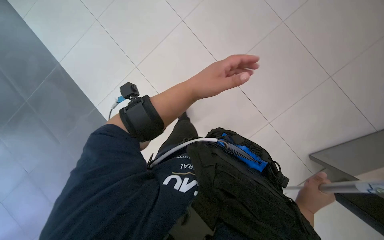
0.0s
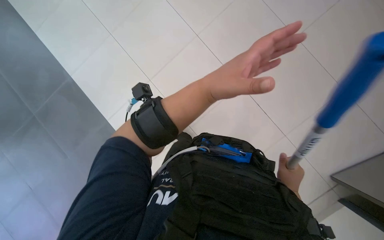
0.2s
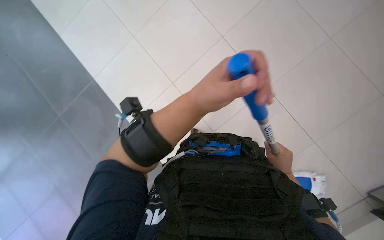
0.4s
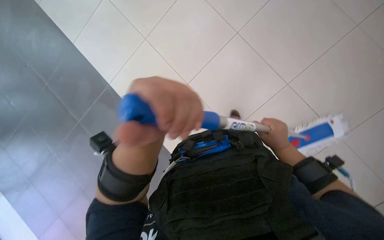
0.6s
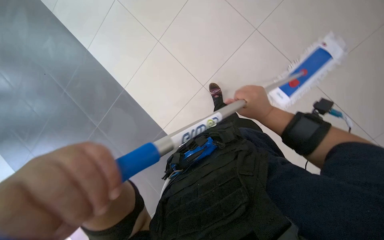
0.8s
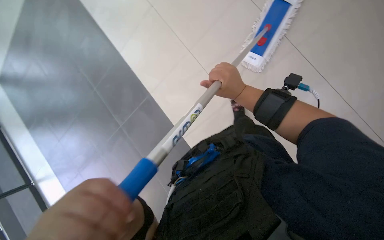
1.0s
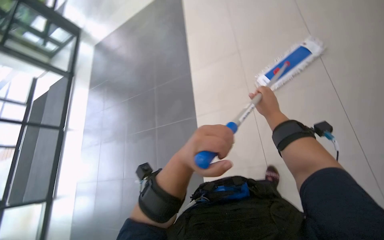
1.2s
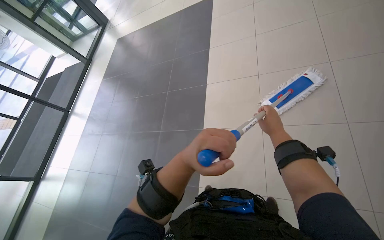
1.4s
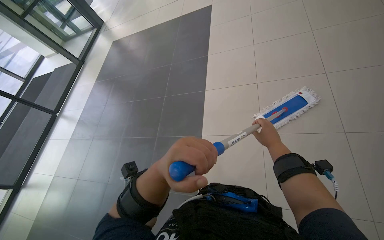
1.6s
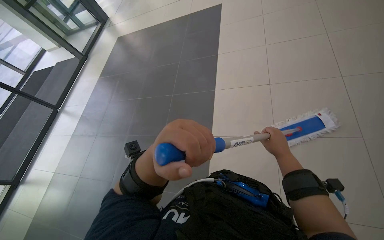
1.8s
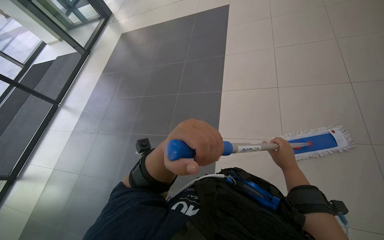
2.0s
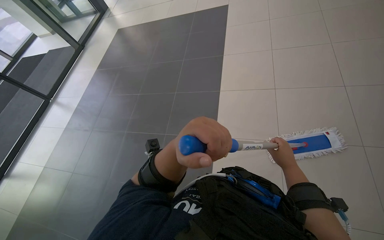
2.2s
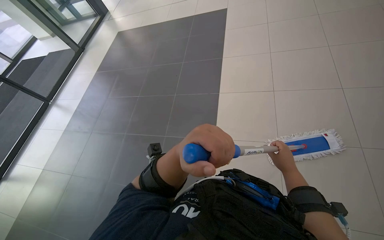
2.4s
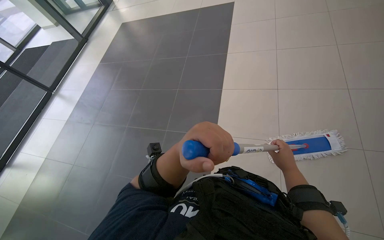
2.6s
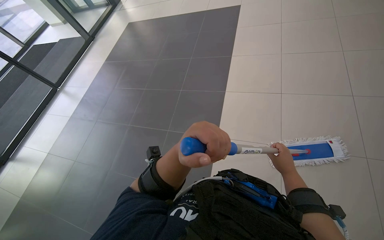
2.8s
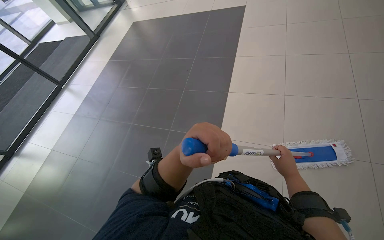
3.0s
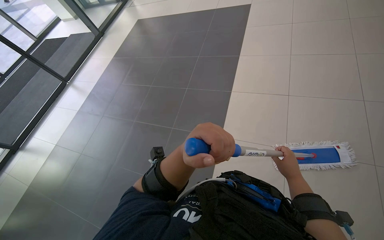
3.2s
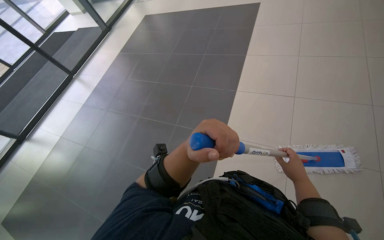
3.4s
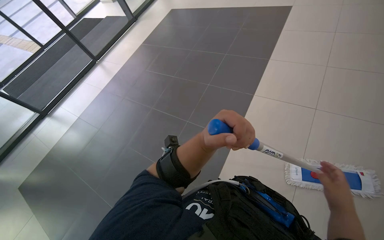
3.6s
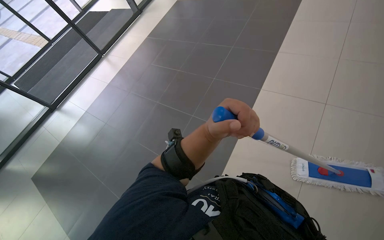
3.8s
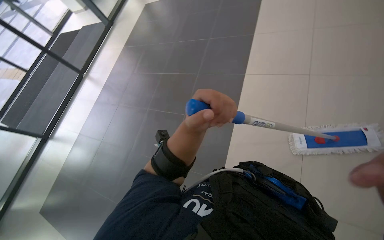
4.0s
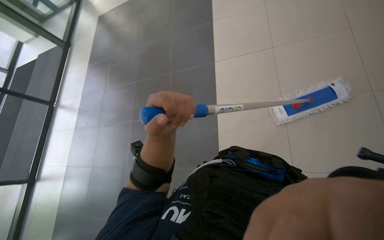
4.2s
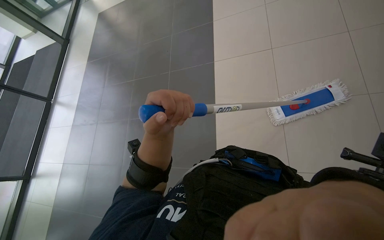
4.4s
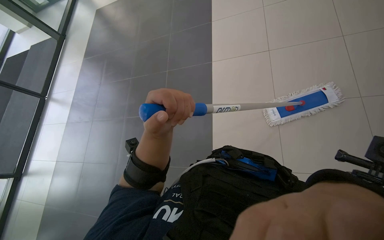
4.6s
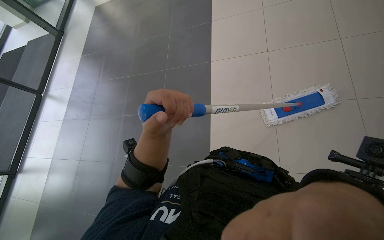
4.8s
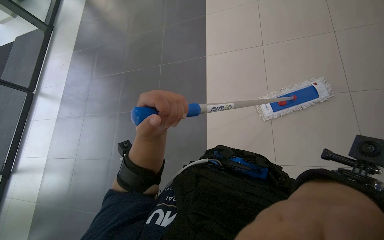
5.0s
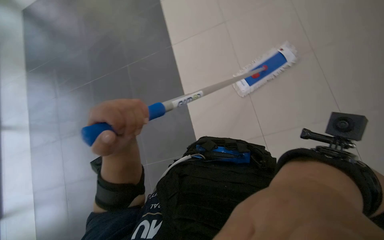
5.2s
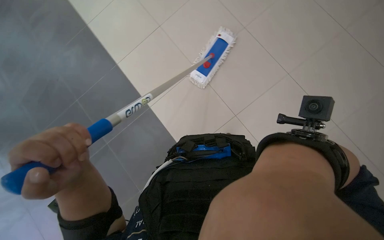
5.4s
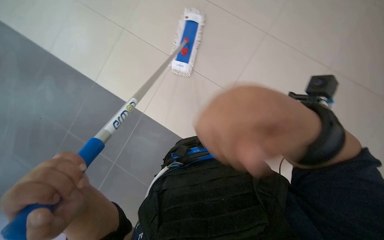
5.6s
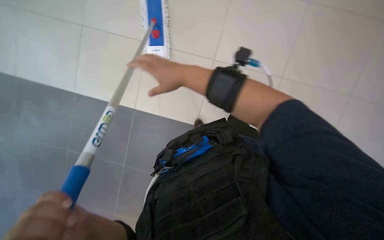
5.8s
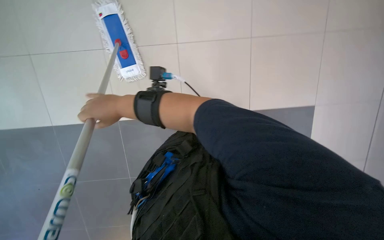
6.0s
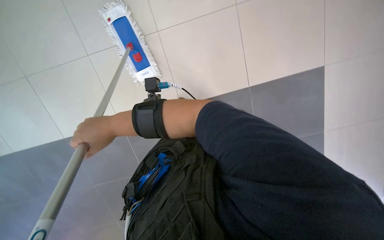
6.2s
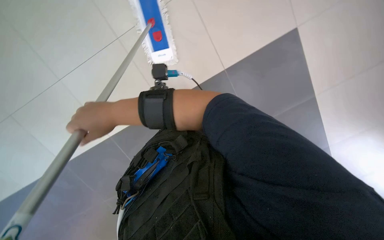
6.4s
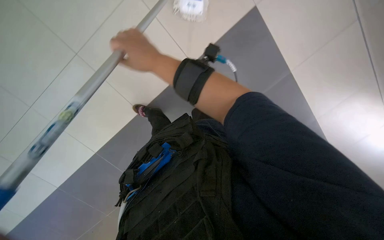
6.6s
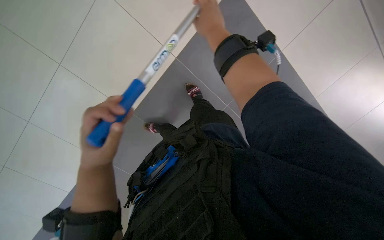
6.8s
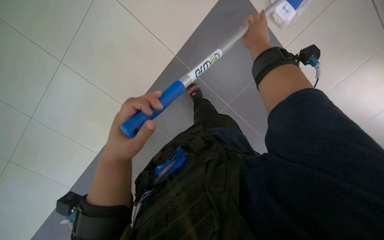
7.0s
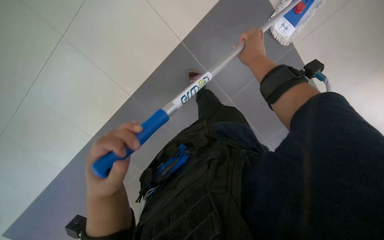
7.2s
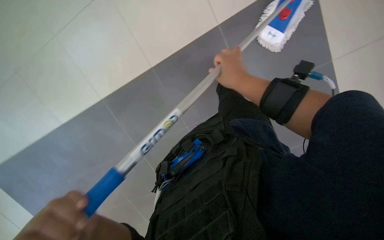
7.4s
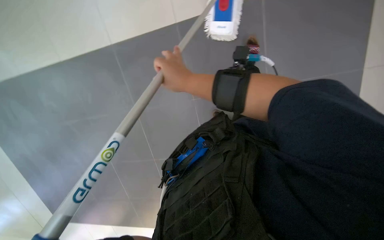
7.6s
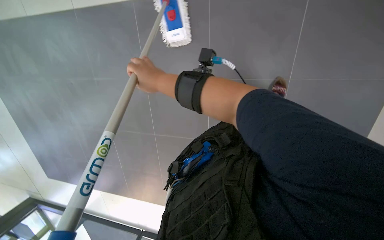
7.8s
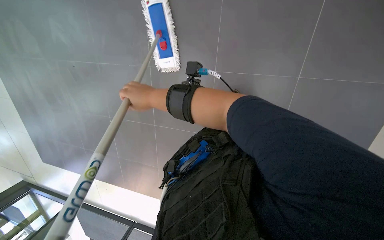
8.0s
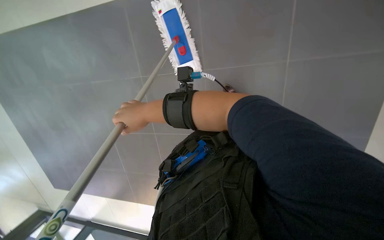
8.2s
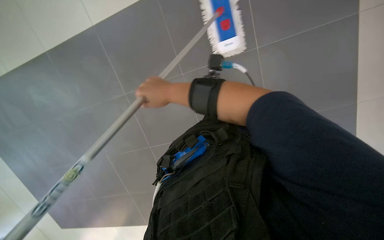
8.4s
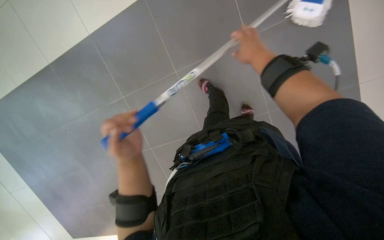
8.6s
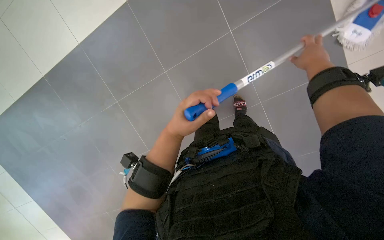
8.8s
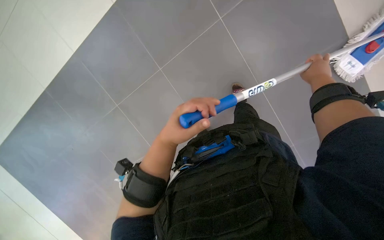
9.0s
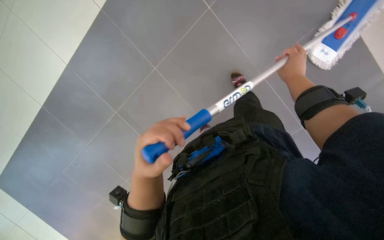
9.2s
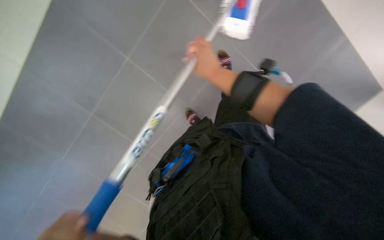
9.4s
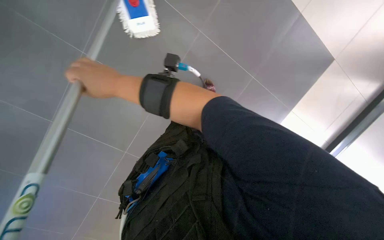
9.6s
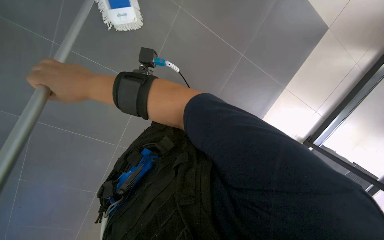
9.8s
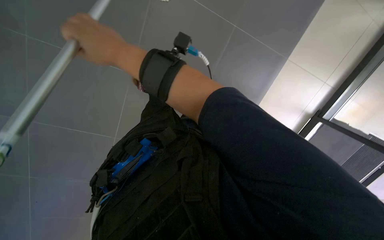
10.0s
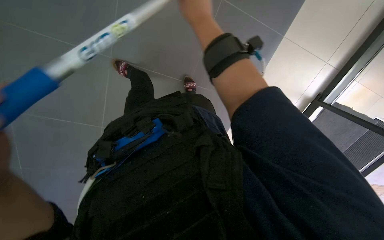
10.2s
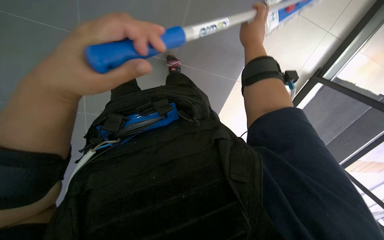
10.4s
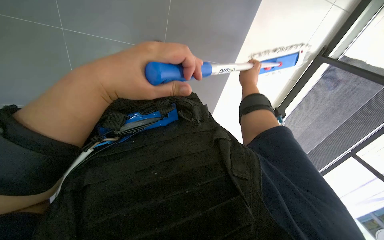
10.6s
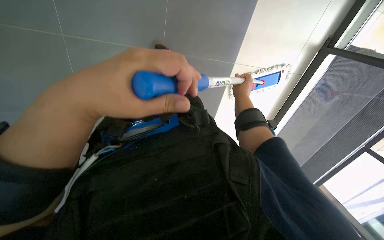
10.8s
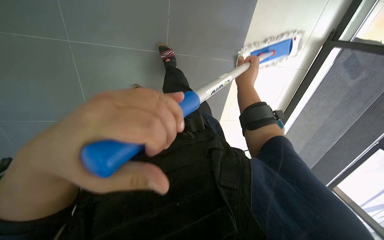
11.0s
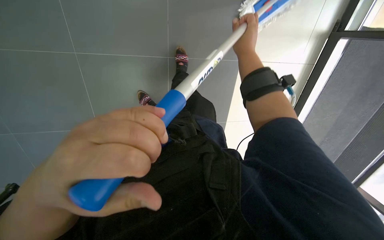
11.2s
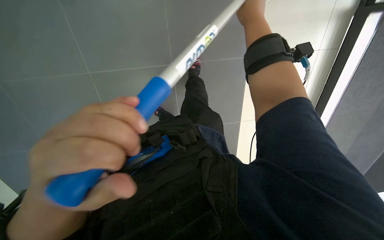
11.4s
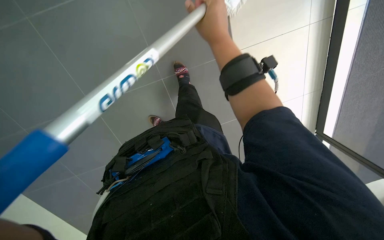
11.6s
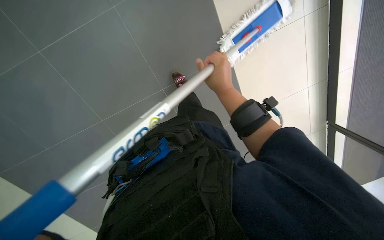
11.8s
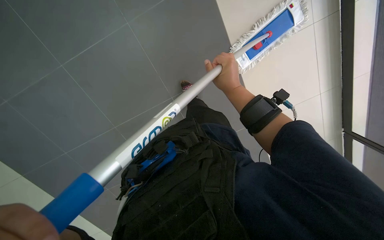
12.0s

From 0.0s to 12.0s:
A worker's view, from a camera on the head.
Job: mopping floor.
The whole recording: Mopping the floor. The worker wrings the mop head, attaches it to the handle, and mops the floor.
From 4.4s to 6.0s: The wearer's head swings approximately 80 degrees to the right. The view tips downward by roughly 20 degrees.
From 6.0s to 7.6s: The camera sweeps to the left, by some 20 degrees.
From 7.6s to 9.0s: The wearer looks roughly 20 degrees further downward.
From 9.0s to 10.4s: The view swings roughly 15 degrees to the right.
From 10.4s to 12.0s: The camera sweeps to the left, by about 15 degrees. The right hand goes up and down the picture, about 20 cm each way, reversing 2 times.

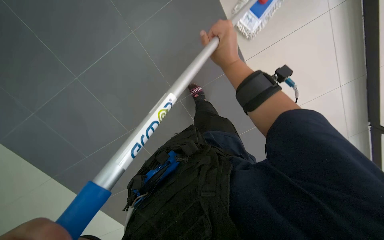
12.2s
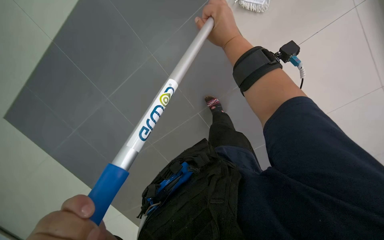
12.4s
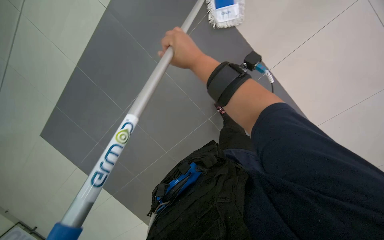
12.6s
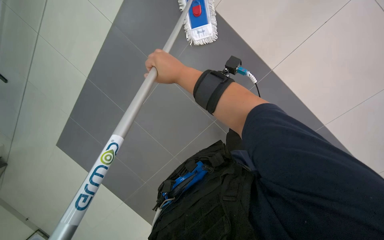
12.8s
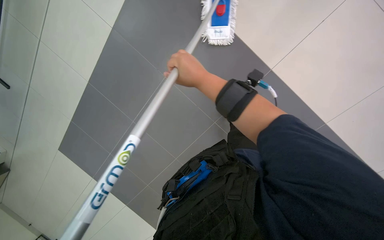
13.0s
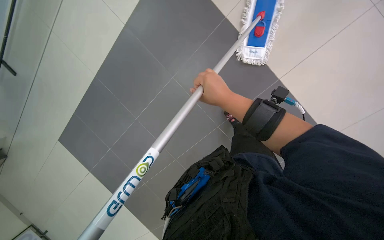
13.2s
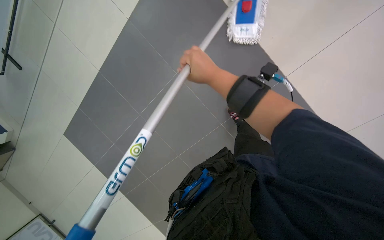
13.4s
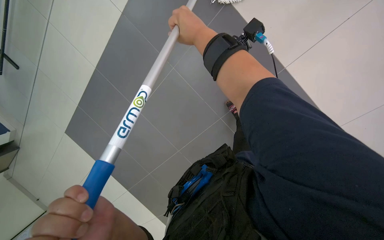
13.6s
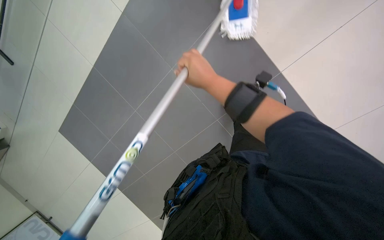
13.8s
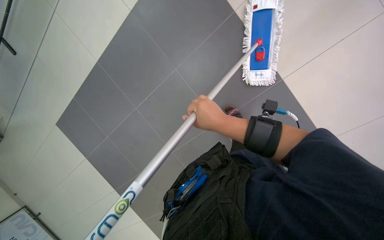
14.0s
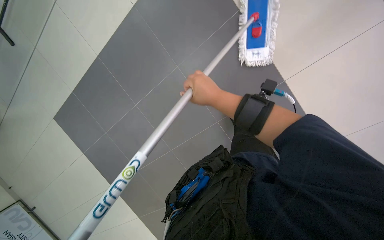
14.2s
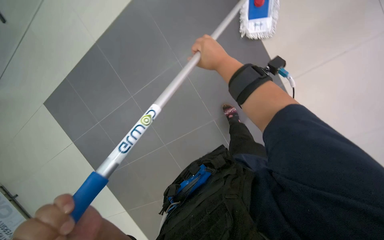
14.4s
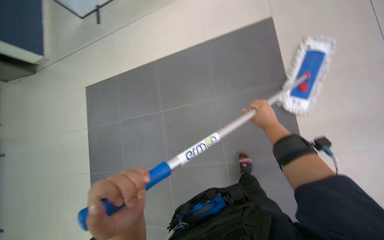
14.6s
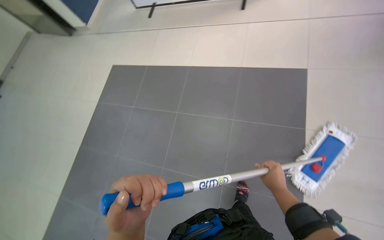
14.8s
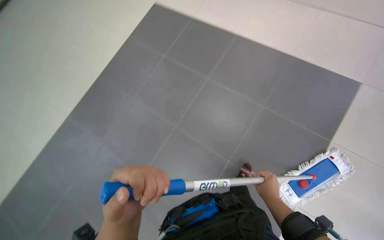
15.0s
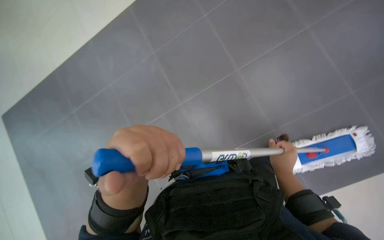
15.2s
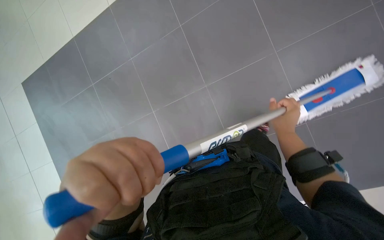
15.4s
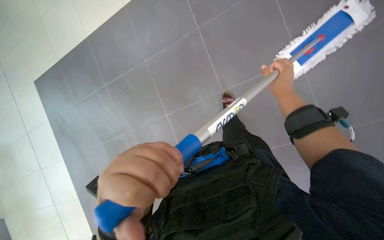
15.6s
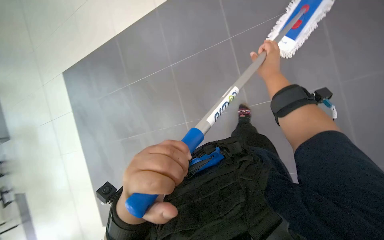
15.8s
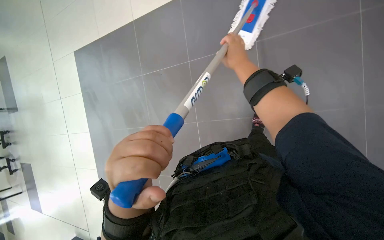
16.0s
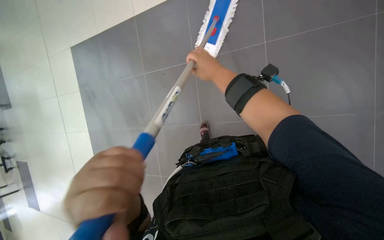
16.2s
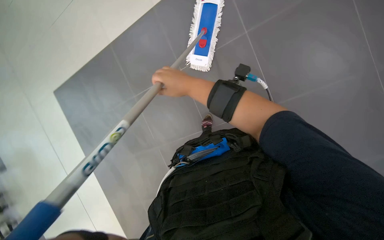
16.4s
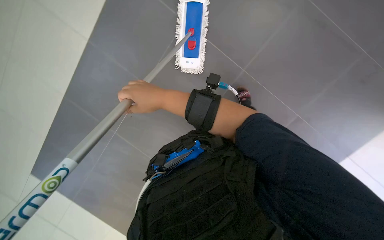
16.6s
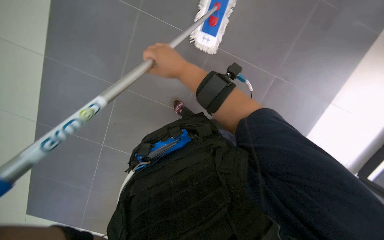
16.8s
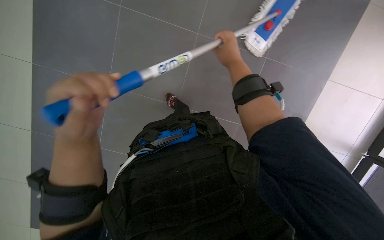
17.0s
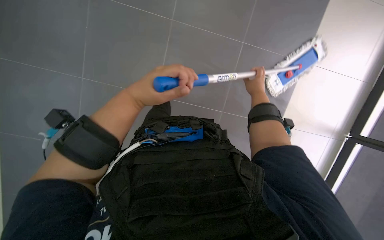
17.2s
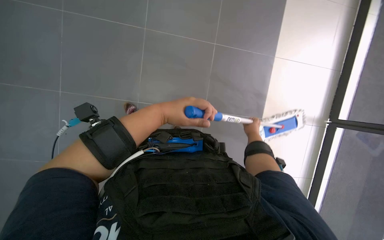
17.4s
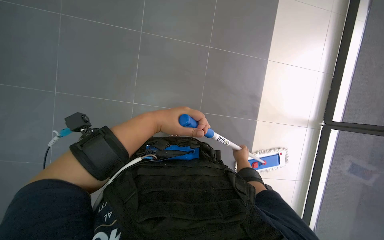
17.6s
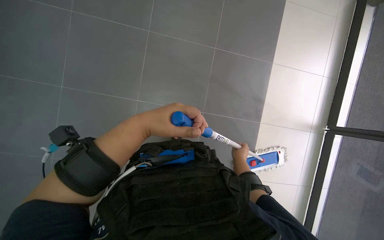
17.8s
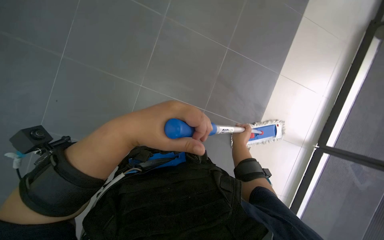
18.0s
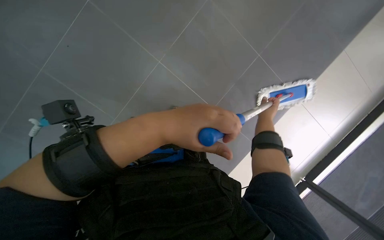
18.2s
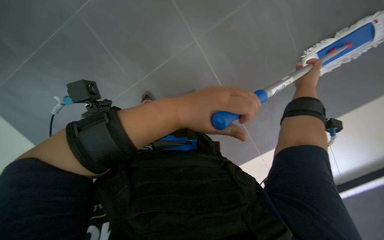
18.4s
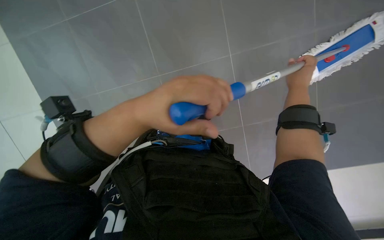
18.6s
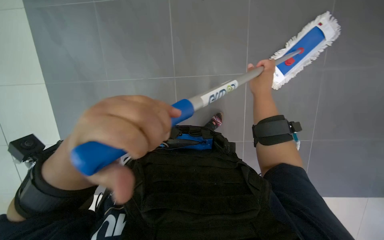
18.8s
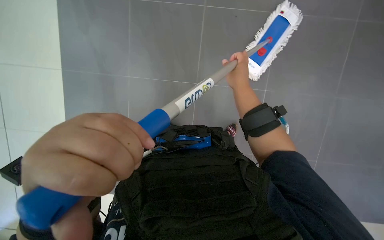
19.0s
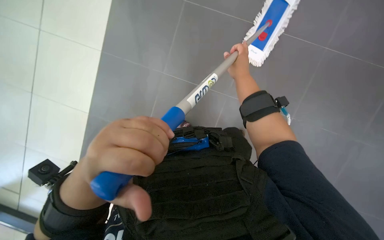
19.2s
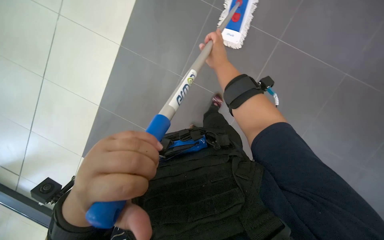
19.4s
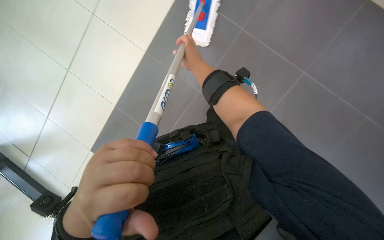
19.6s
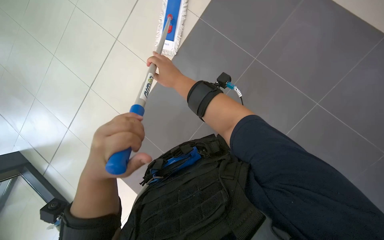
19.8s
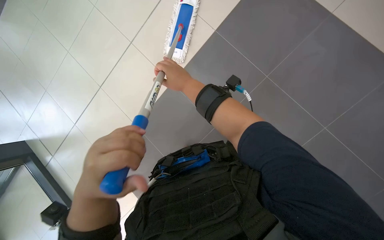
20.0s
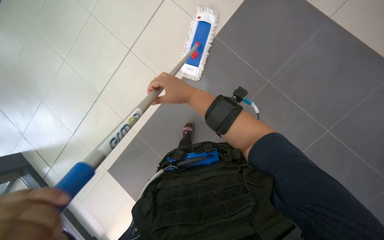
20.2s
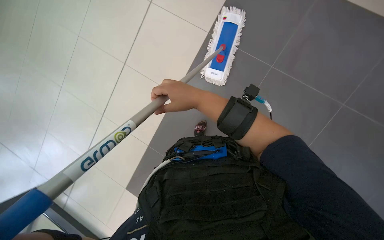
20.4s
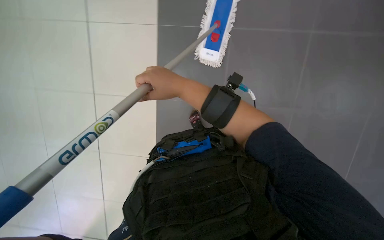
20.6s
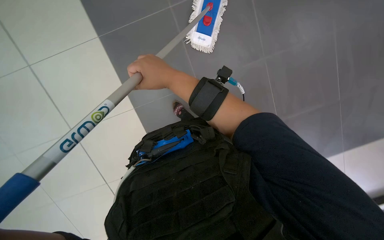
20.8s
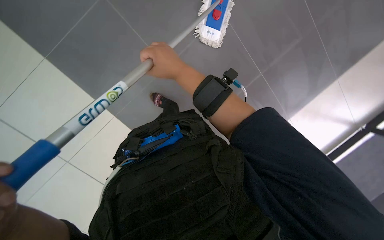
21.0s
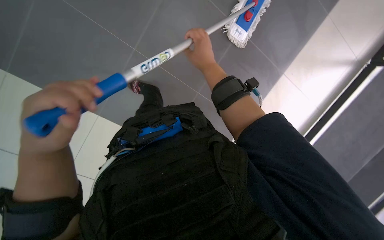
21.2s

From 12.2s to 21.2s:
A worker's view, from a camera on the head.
Job: mopping floor.
The whole recording: Mopping the floor. The worker wrings the mop head, attaches it to the handle, and mops the floor.
From 12.2s to 13.8s: The view swings some 15 degrees to the left. The right hand swings up and down the picture, some 15 cm each way, with 2 reversals.
From 13.8s to 15.2s: The camera travels approximately 40 cm. Everything in view rotates some 55 degrees clockwise.
From 15.2s to 16.6s: Everything in view rotates about 45 degrees counterclockwise.
From 16.6s to 18.2s: The view tilts roughly 15 degrees upward.
From 18.2s to 19.8s: The wearer's head swings about 65 degrees to the right.
From 19.8s to 21.2s: The right hand is displaced to the right by about 10 cm.
